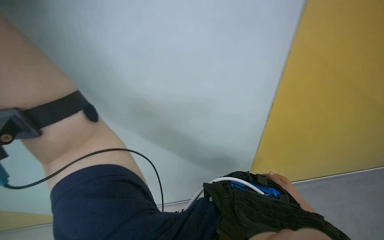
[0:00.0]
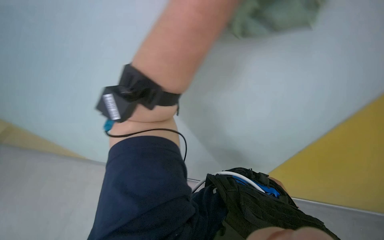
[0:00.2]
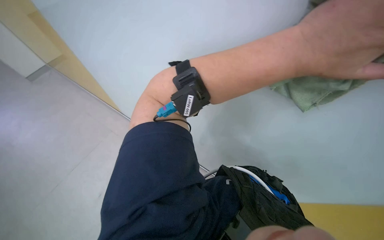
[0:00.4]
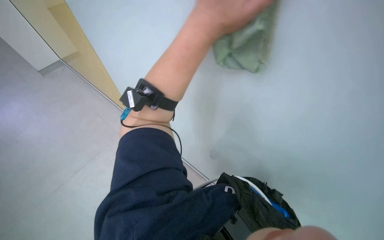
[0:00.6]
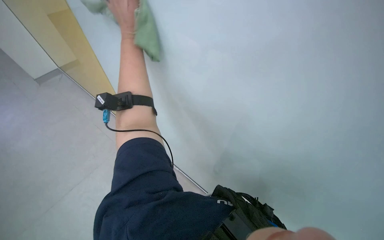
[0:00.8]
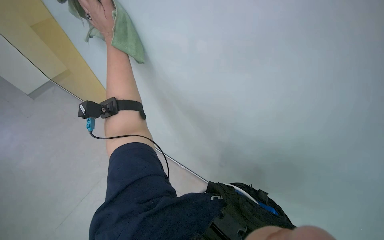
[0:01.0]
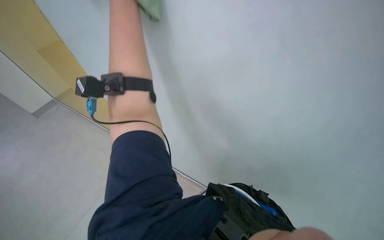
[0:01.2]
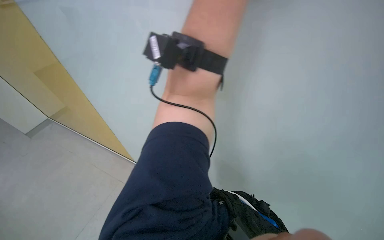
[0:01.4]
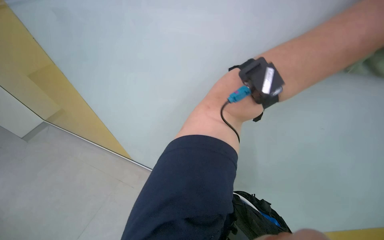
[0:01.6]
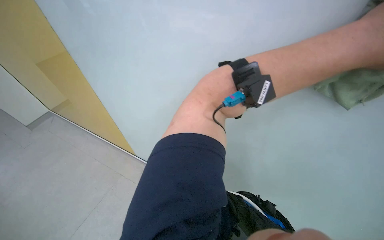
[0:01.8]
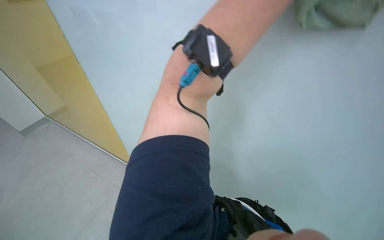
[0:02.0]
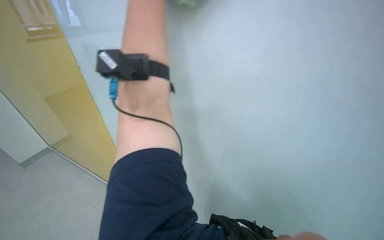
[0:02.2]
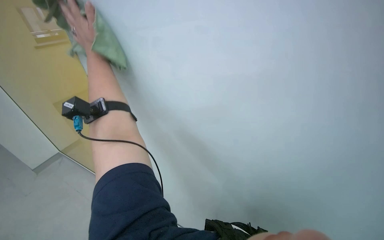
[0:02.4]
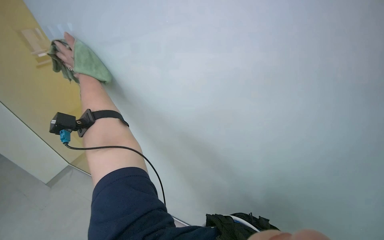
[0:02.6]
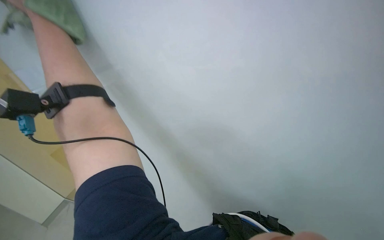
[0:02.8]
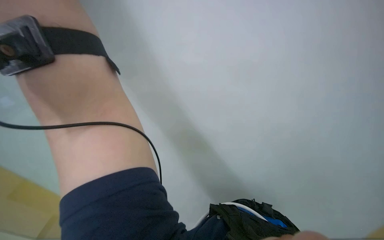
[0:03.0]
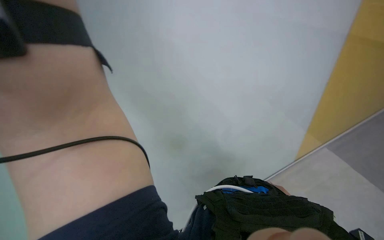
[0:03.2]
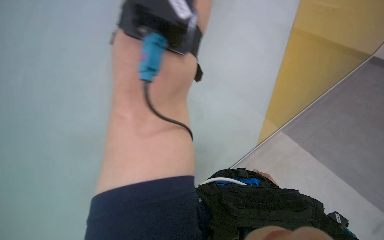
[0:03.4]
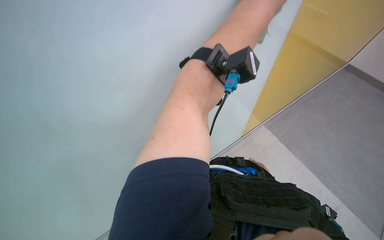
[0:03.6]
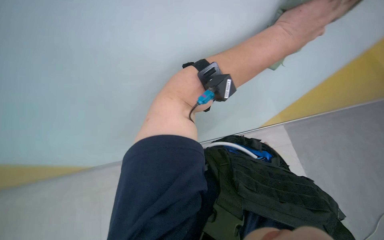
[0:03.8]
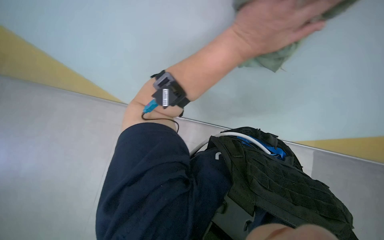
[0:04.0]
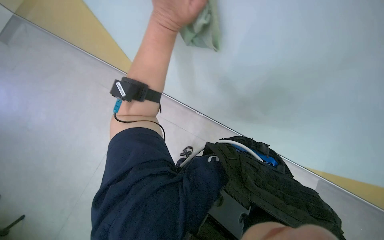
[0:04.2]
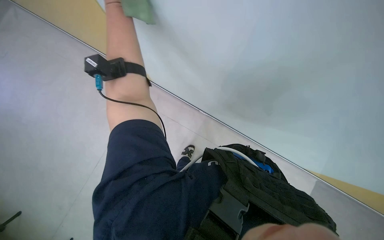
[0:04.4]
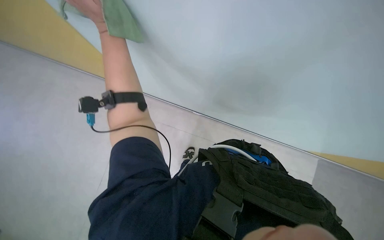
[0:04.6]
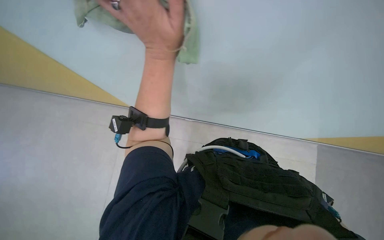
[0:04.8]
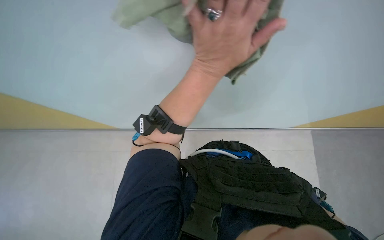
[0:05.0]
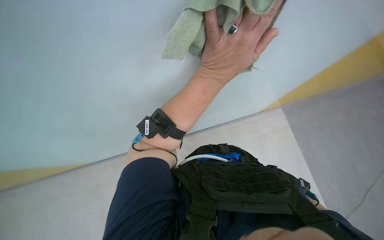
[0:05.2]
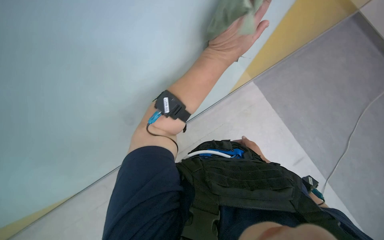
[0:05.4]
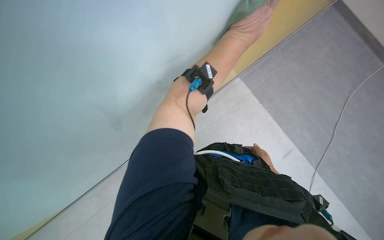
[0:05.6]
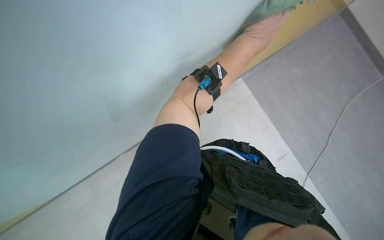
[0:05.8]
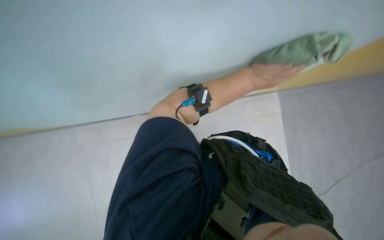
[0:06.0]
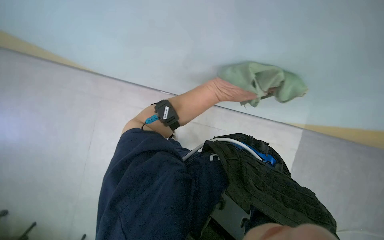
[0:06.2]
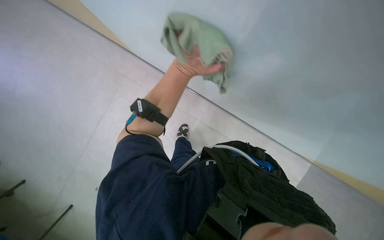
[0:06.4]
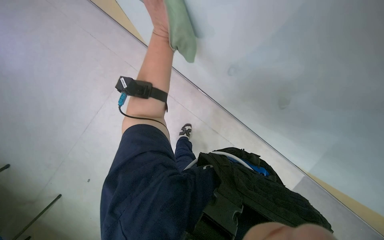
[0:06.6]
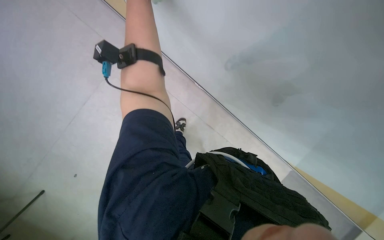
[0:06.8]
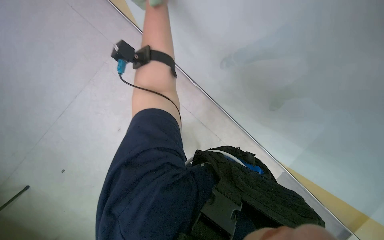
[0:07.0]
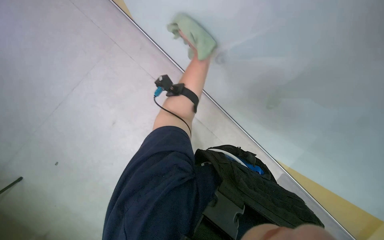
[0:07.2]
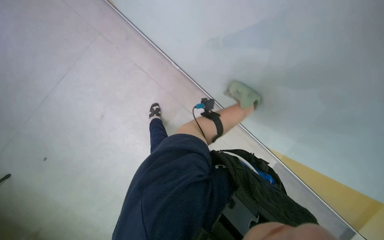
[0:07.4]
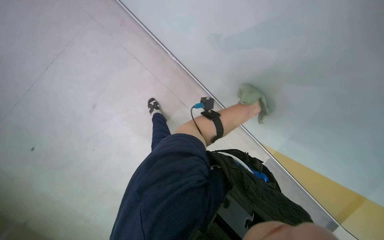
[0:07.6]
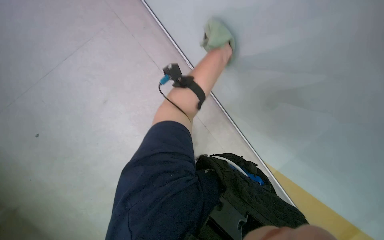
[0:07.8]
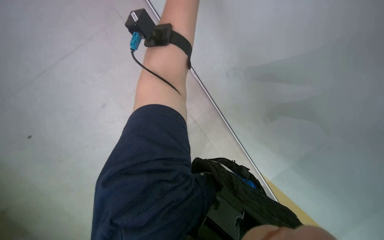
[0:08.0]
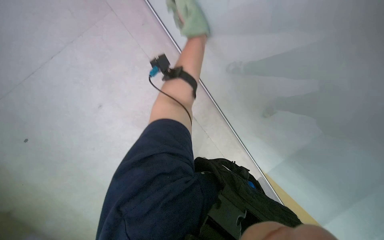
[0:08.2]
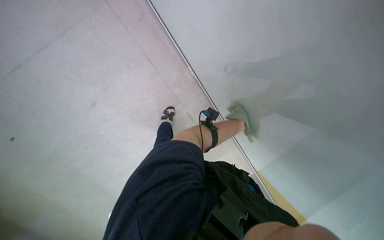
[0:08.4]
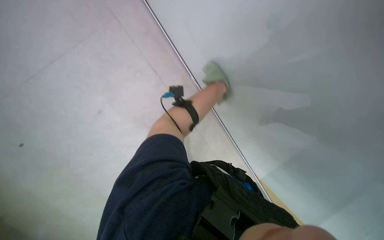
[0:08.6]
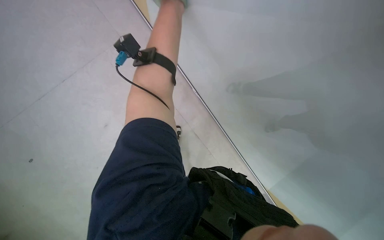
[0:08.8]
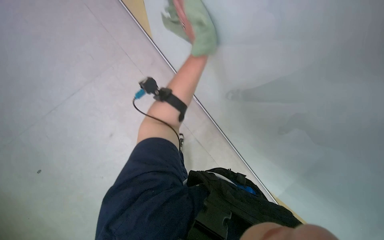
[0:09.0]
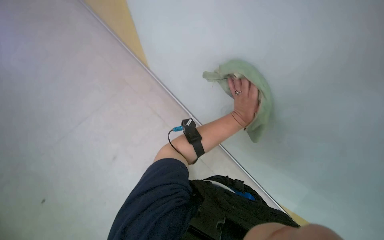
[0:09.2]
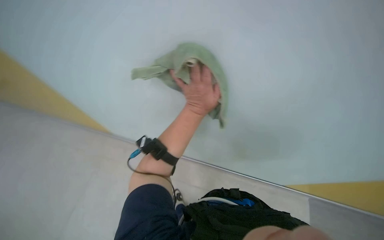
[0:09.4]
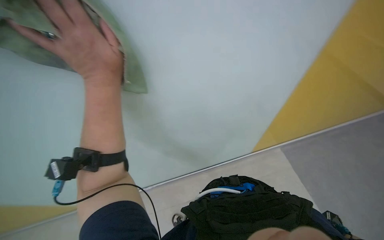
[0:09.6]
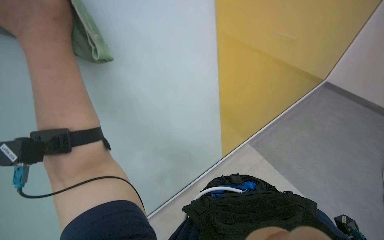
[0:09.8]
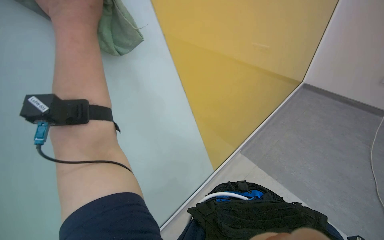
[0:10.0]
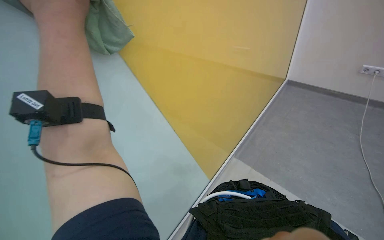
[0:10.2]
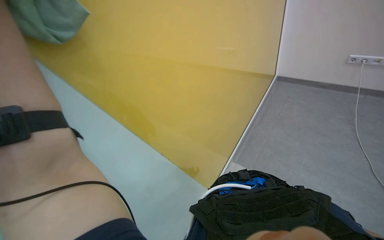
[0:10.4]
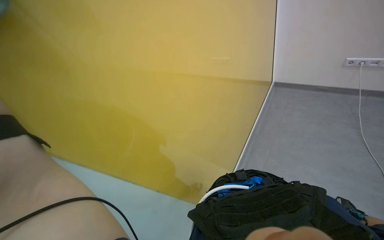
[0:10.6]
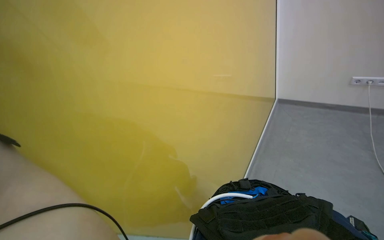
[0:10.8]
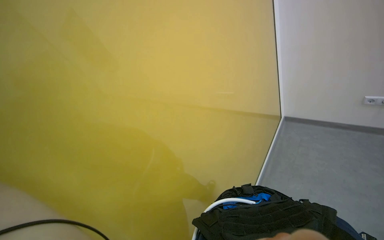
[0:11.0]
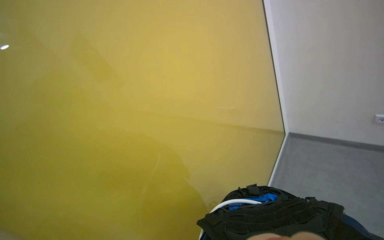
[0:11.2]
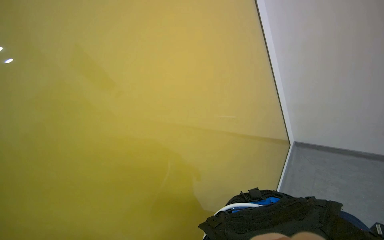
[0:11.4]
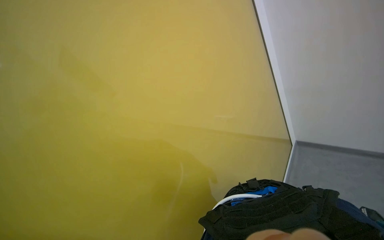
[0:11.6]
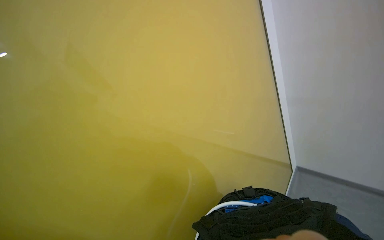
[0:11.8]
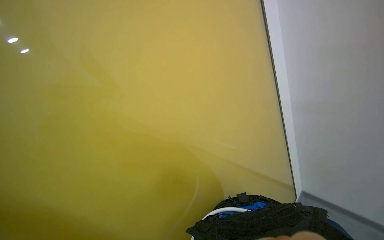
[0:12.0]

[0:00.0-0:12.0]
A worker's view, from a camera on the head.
Job: wiping surfaces.
The whole recording: Wiping walls with cloth. The worker wipes the walls with a cloth.
0:00.0 to 0:01.6: The scene turns roughly 30 degrees clockwise in the picture.
0:01.6 to 0:03.0: The wearer's head swings some 25 degrees to the right.
0:04.4 to 0:06.0: Everything in view rotates some 30 degrees clockwise. The left hand heads to the right and farther from the camera, covering some 20 cm.
0:10.4 to 0:12.0: The view tips upward by about 30 degrees.

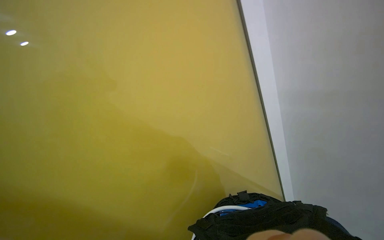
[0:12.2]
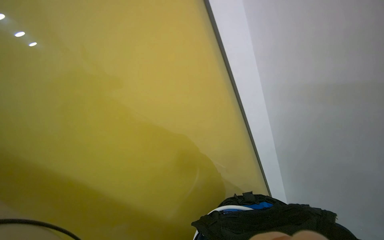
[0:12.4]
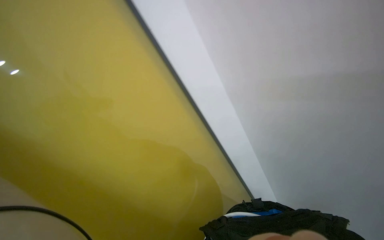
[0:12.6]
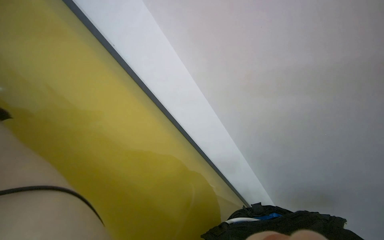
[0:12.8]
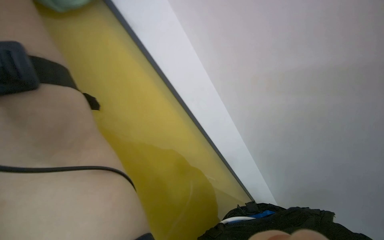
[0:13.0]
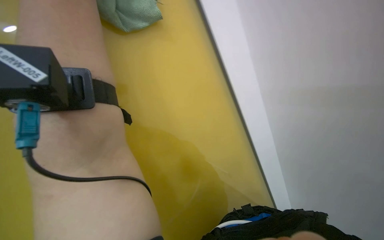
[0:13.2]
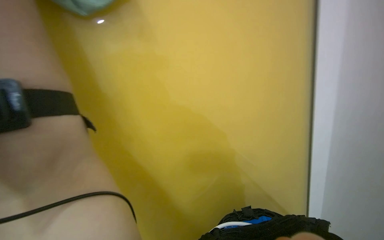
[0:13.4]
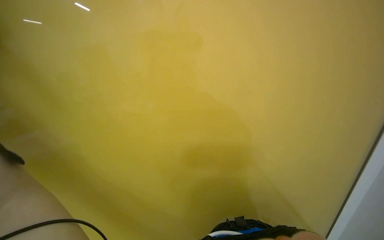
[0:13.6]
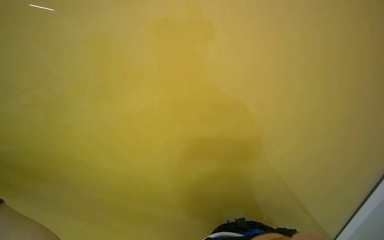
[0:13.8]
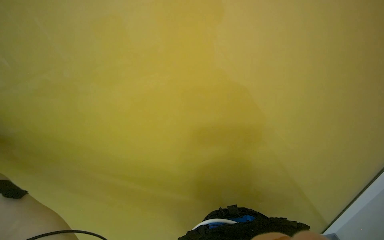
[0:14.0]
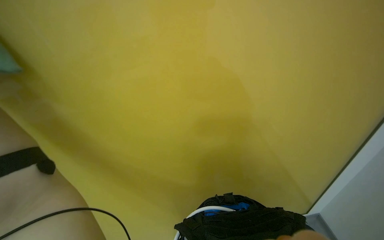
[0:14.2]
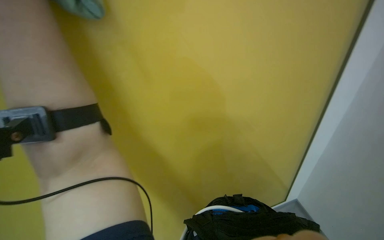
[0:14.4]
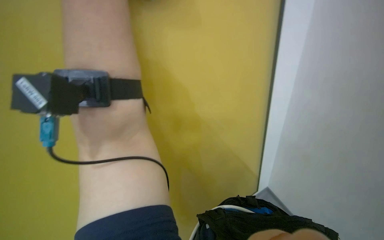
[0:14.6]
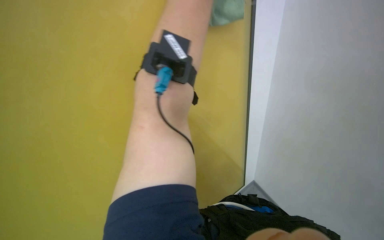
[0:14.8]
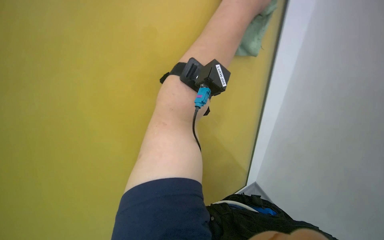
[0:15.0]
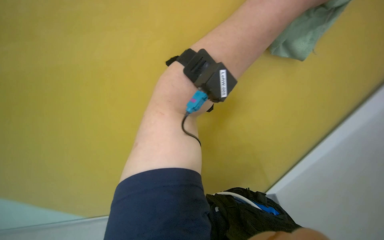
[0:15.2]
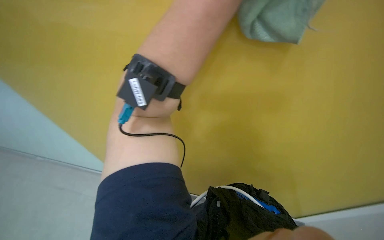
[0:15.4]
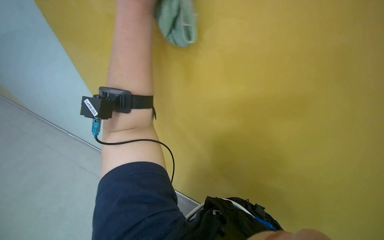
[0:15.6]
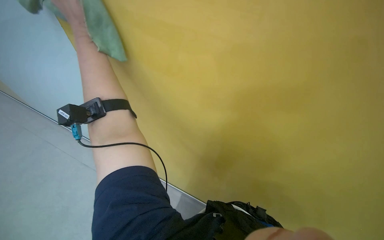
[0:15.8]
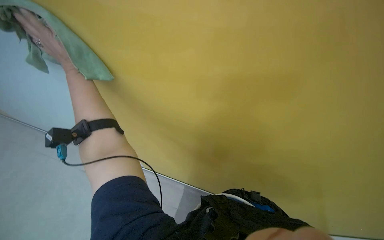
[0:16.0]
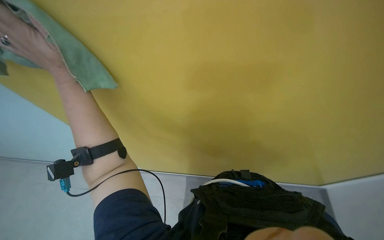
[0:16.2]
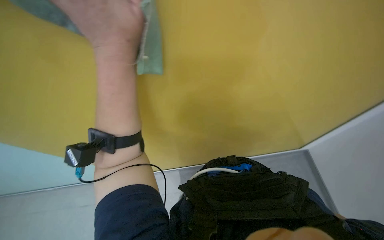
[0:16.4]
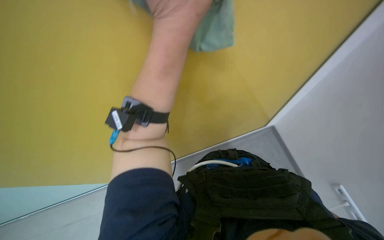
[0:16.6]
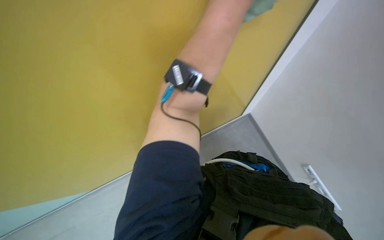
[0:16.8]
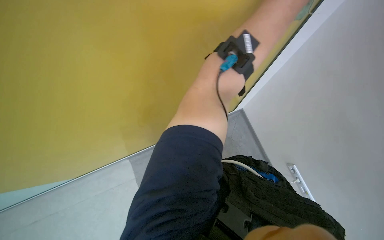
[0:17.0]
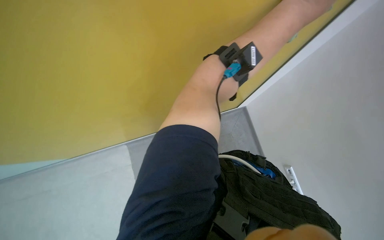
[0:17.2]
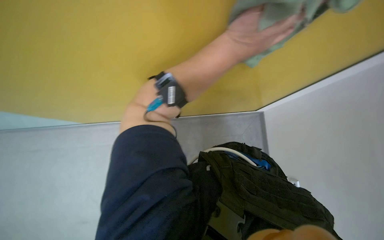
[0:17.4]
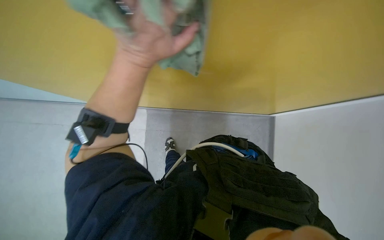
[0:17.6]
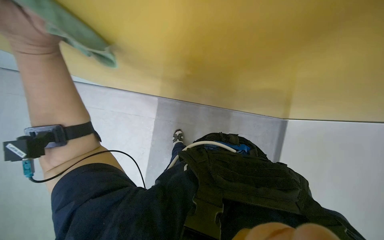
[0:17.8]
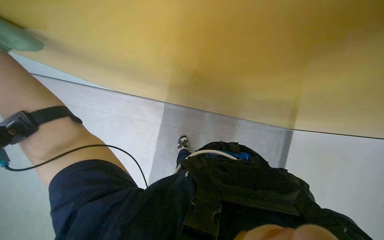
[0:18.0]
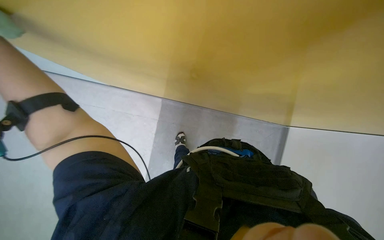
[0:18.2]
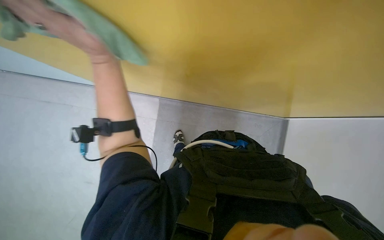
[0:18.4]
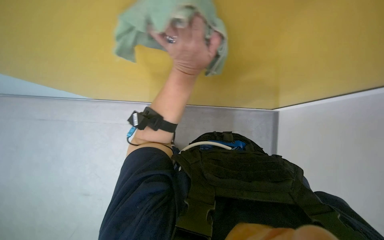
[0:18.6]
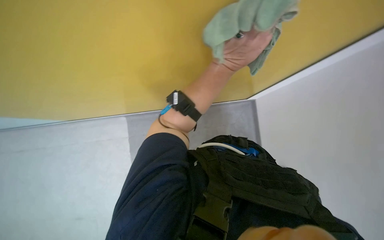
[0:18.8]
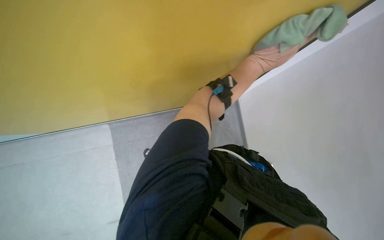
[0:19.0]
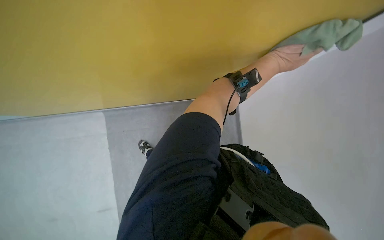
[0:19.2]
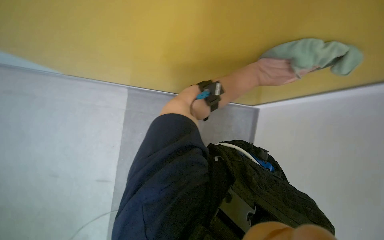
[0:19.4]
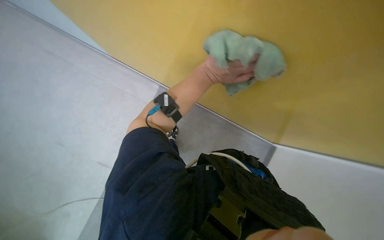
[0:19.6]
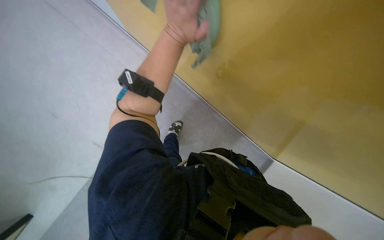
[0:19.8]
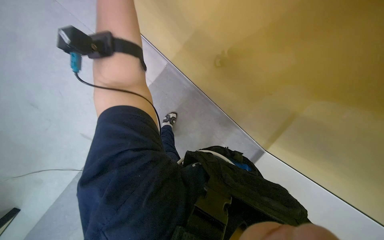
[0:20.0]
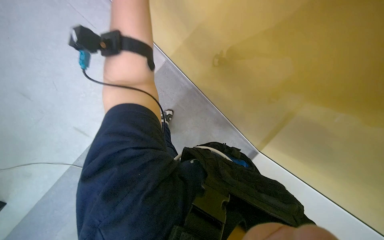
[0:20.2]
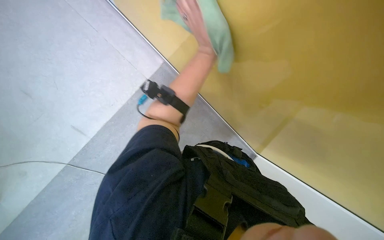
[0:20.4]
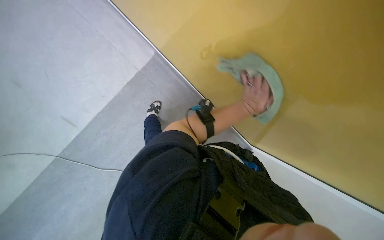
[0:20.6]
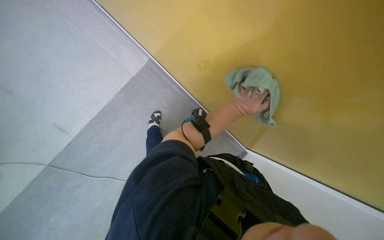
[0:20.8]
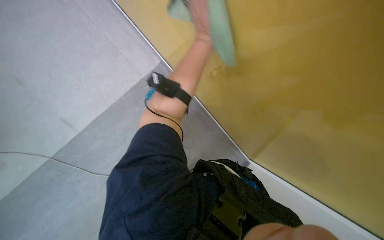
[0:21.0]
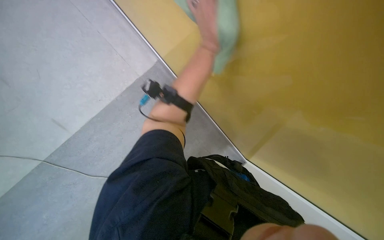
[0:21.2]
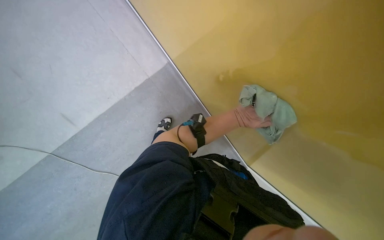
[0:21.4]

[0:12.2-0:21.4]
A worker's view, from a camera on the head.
Job: wiping surfaces.
The whole recording: Wiping walls with cloth. The worker wipes the walls with a cloth.
0:15.2 to 0:16.8: The head turns to the left by some 30 degrees. The wearer looks roughly 30 degrees further downward.
0:18.4 to 0:19.8: Everything in view rotates roughly 25 degrees clockwise.
